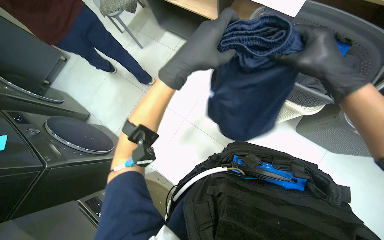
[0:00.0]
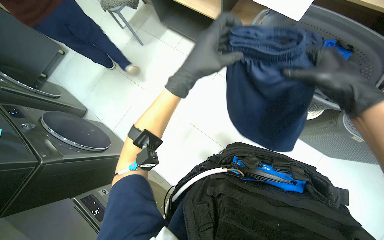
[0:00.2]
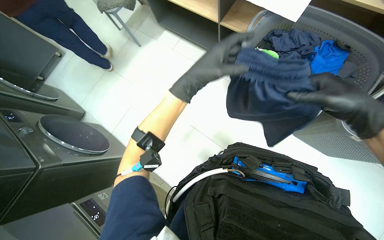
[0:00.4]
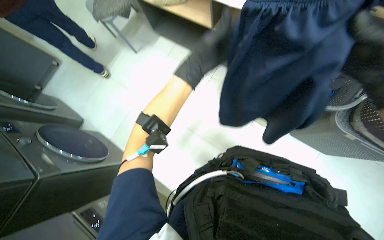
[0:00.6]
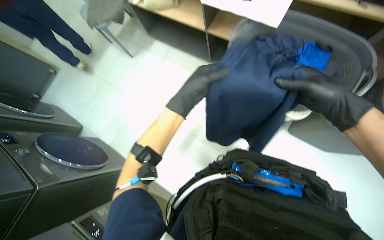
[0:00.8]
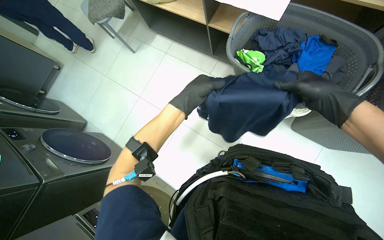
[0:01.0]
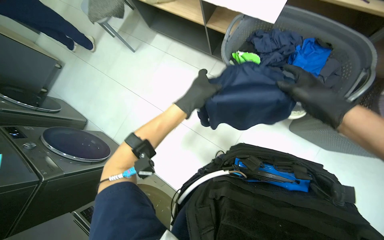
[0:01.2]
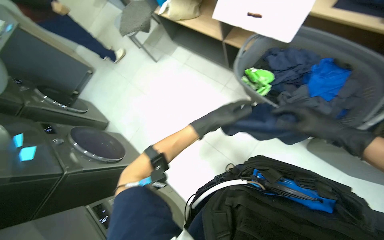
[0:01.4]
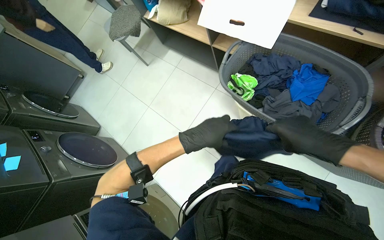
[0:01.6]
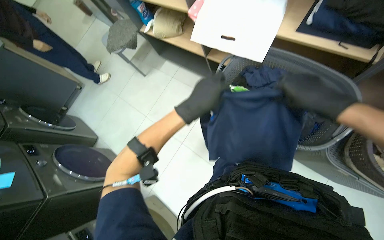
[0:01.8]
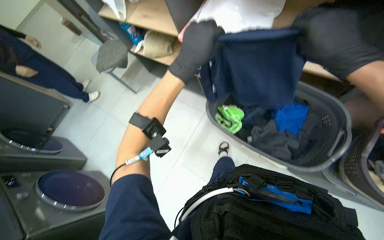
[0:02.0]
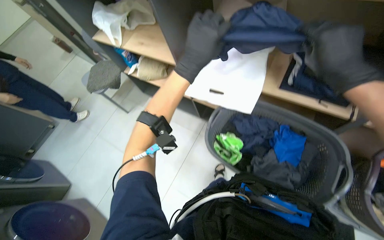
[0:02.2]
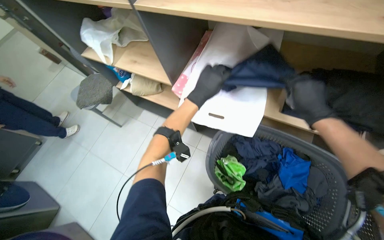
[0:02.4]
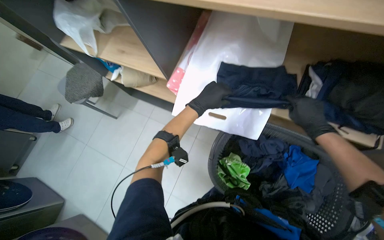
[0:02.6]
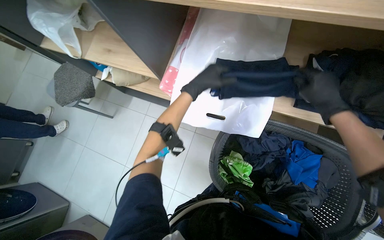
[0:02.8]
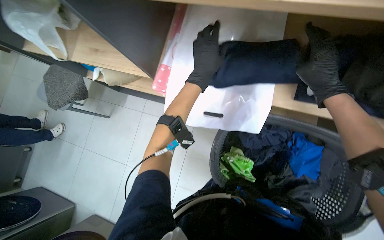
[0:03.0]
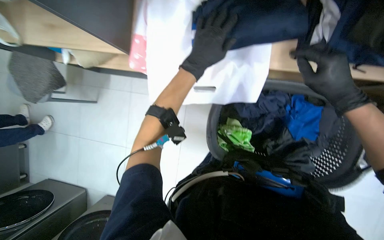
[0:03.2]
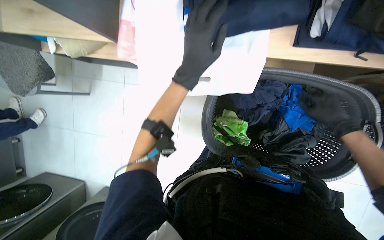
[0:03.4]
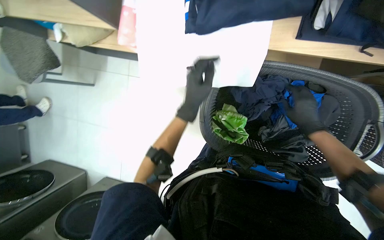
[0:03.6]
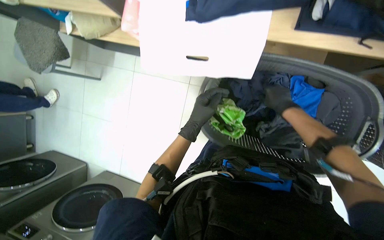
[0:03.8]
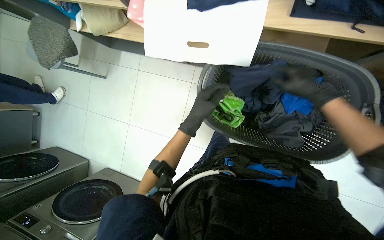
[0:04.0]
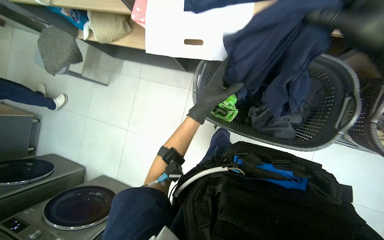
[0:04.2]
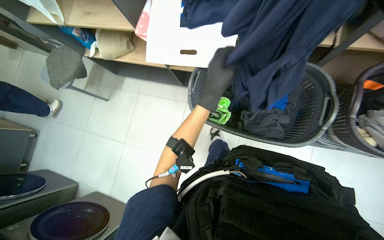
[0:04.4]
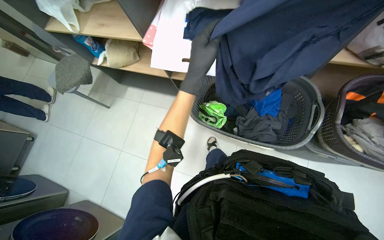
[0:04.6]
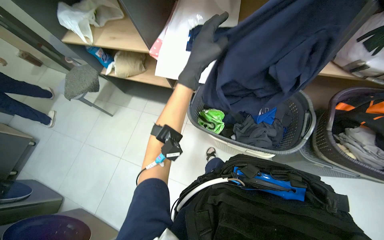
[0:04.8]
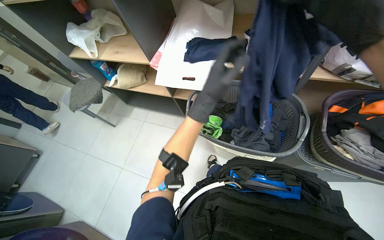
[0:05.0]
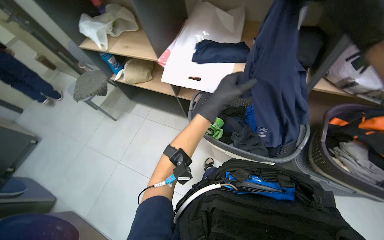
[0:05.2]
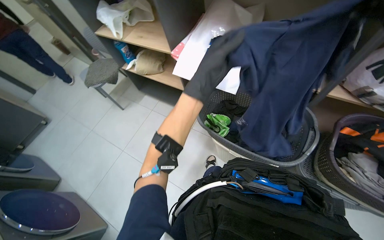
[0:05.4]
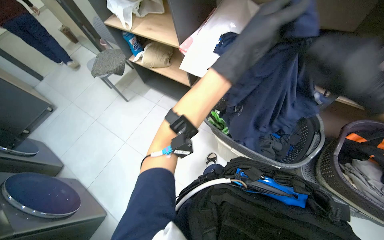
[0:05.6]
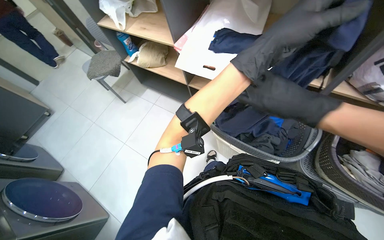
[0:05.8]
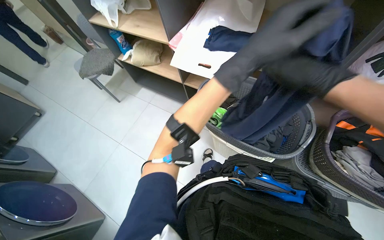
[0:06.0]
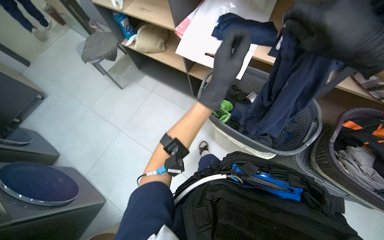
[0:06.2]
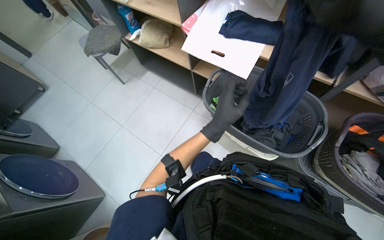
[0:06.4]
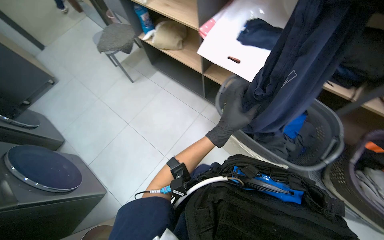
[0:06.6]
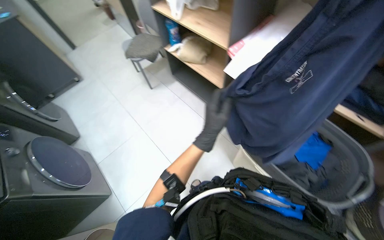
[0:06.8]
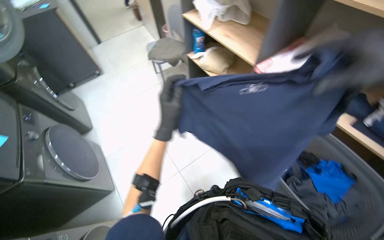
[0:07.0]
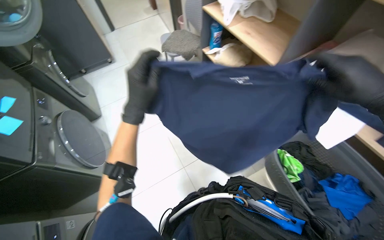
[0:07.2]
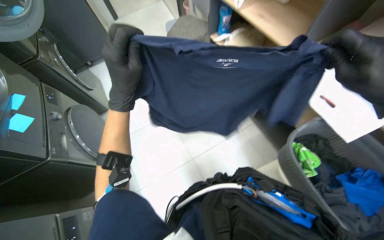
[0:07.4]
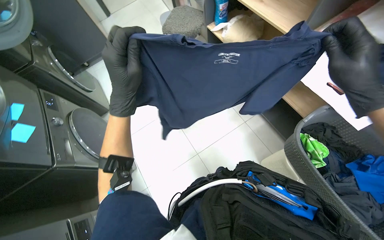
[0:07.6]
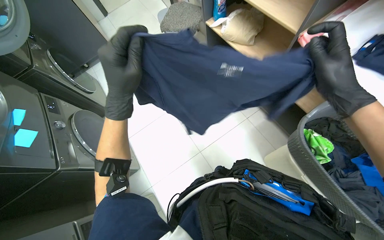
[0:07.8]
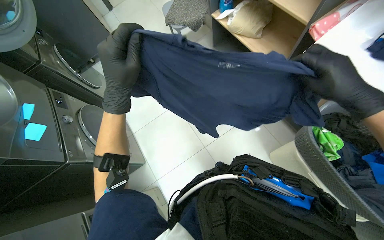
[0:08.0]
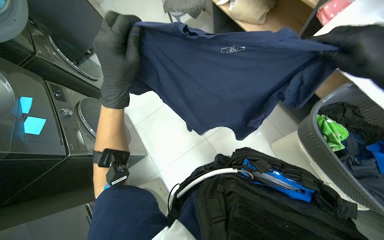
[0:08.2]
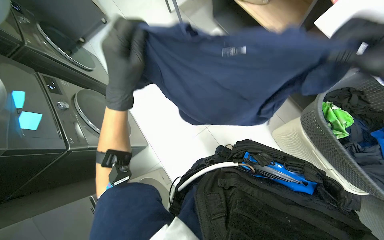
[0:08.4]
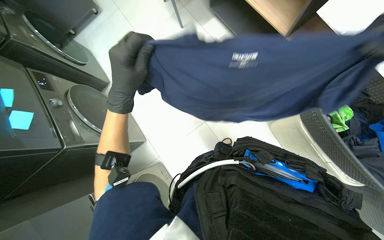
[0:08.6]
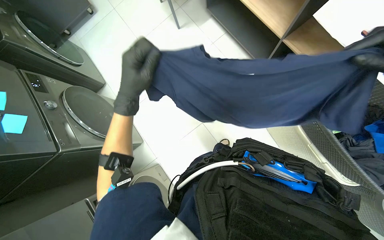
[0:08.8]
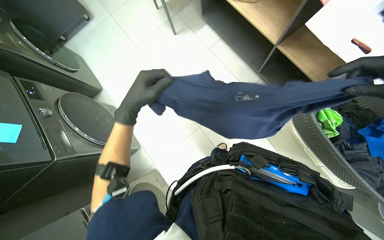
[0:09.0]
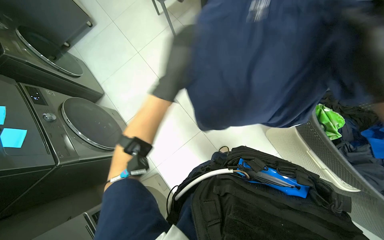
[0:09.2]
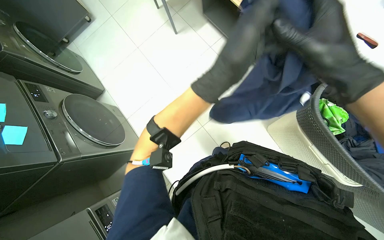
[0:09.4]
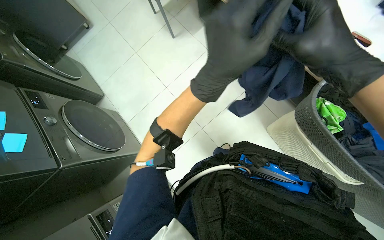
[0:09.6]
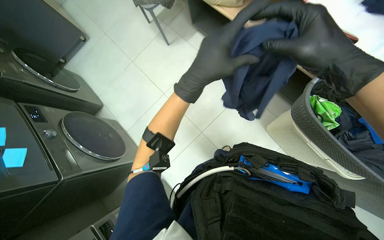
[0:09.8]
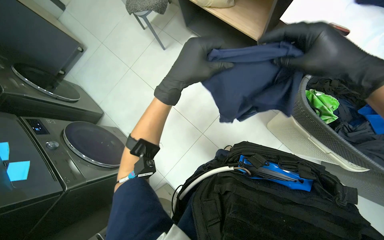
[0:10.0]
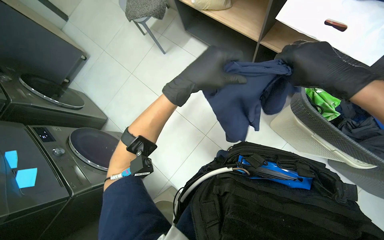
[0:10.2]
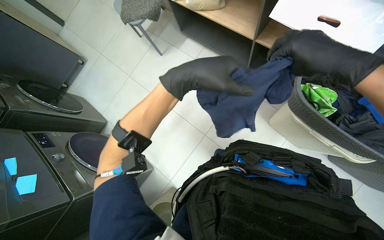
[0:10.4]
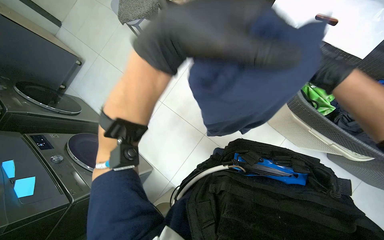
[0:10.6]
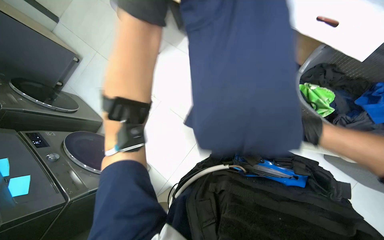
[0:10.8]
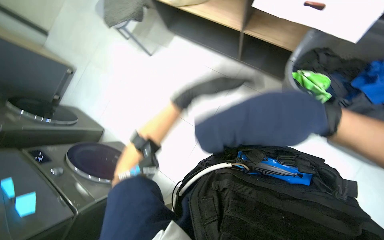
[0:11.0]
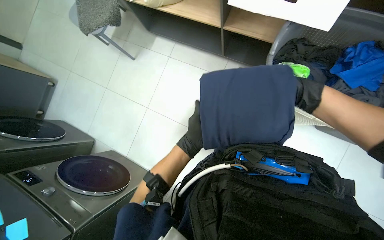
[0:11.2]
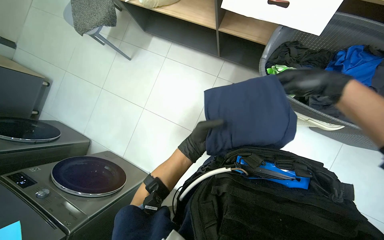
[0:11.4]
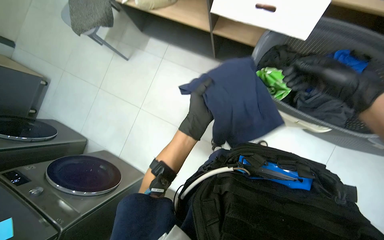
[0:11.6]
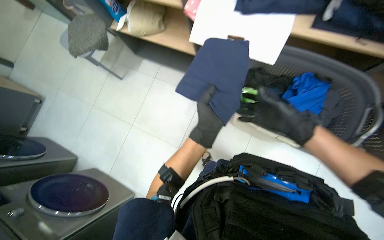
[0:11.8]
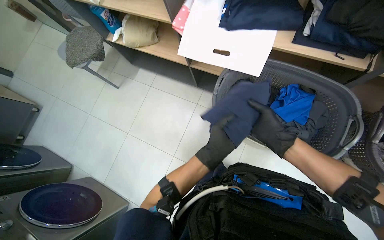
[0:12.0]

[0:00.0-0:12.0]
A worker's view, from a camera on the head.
Job: managing laundry.
The whole recording: Folding and sorting laundry. The worker folds various garments and places them into a basket, bag, or onto a shelf.
0:00.0 to 0:01.6: The left hand moves farther from the camera, some 10 cm.
0:01.6 to 0:03.0: The head travels about 50 cm. The wearer looks about 20 degrees further to the right.
0:03.0 to 0:04.4: The left hand is displaced down the picture by roughly 35 cm.
0:04.4 to 0:06.0: The wearer looks roughly 15 degrees further upward. The left hand travels nearer to the camera by approximately 25 cm.
0:06.0 to 0:07.6: The wearer looks roughly 30 degrees further to the left. The left hand shifts about 60 cm to the left.
0:07.6 to 0:09.0: The left hand heads farther from the camera, covering roughly 15 cm.
0:09.0 to 0:10.4: The left hand shifts approximately 25 cm to the right, nearer to the camera and up the picture.

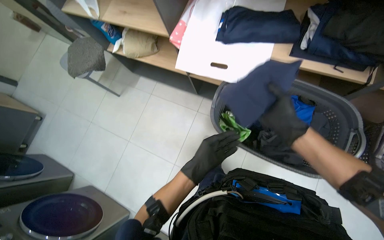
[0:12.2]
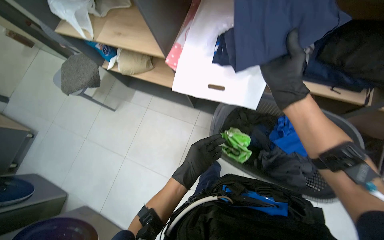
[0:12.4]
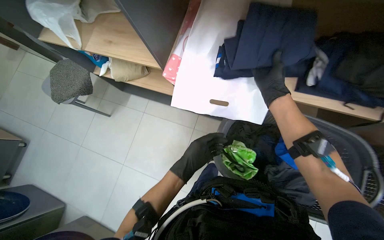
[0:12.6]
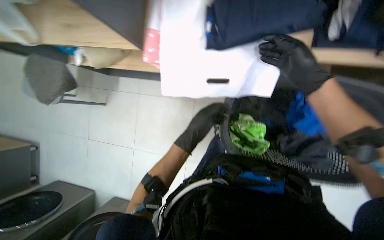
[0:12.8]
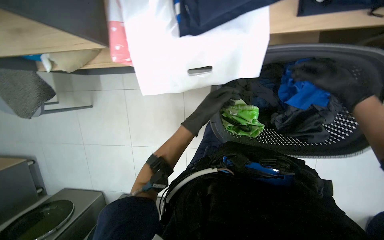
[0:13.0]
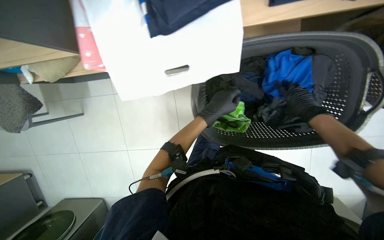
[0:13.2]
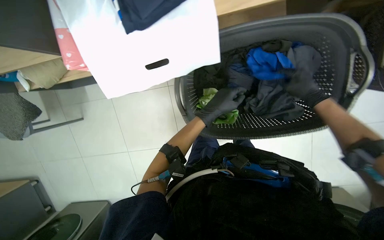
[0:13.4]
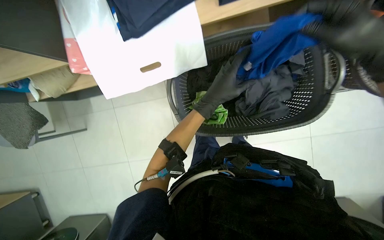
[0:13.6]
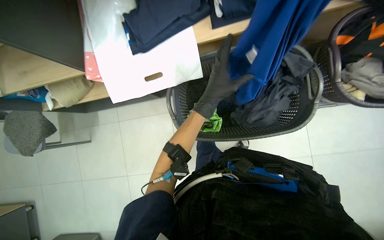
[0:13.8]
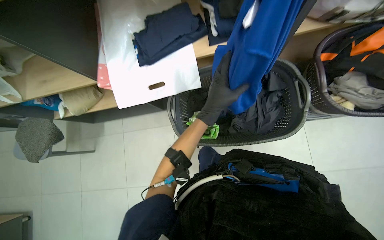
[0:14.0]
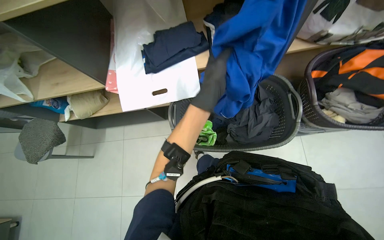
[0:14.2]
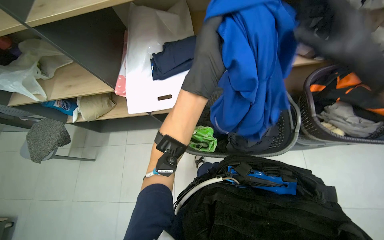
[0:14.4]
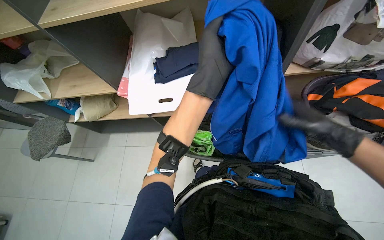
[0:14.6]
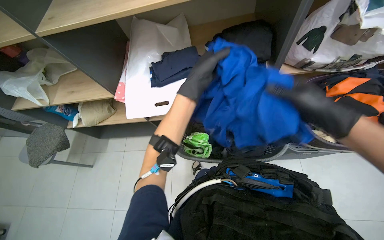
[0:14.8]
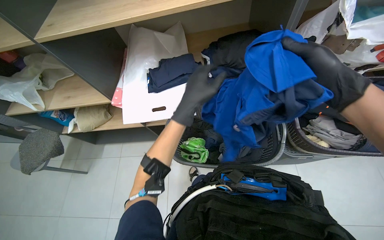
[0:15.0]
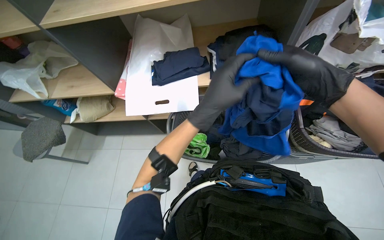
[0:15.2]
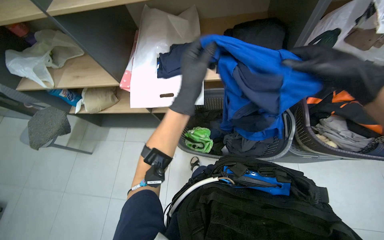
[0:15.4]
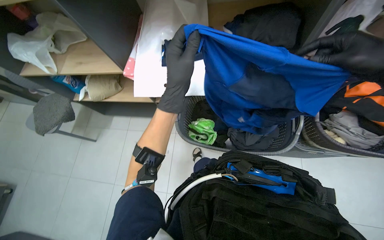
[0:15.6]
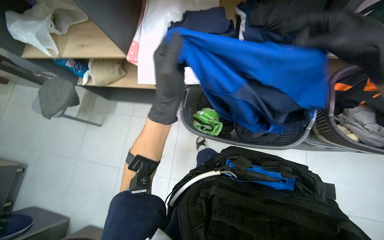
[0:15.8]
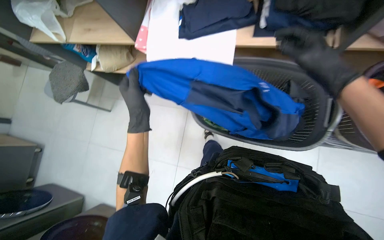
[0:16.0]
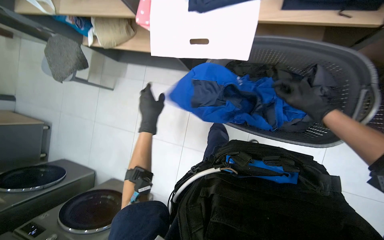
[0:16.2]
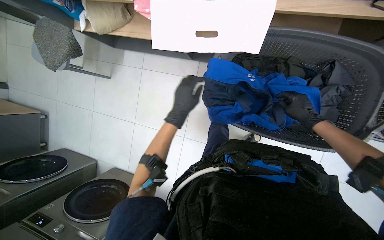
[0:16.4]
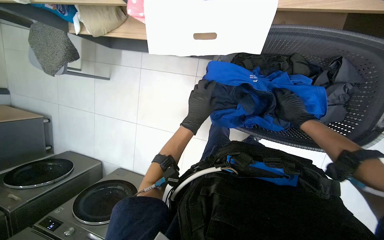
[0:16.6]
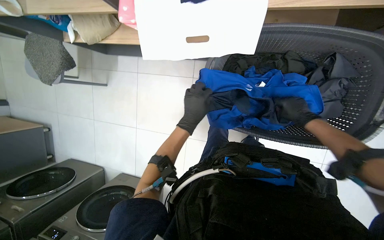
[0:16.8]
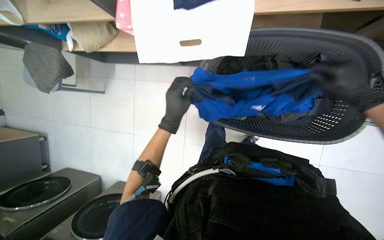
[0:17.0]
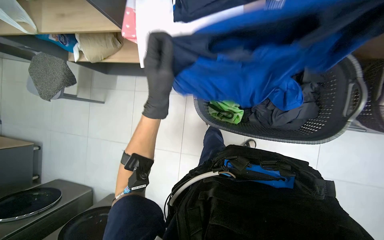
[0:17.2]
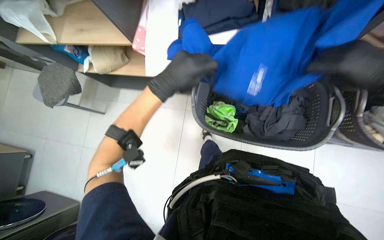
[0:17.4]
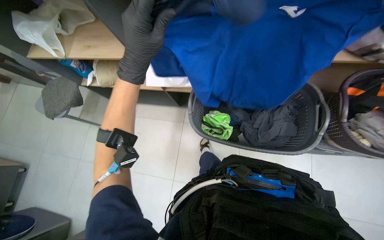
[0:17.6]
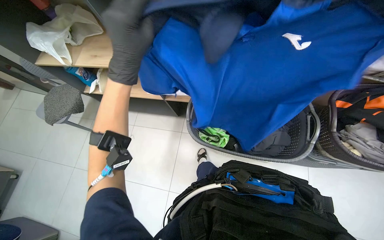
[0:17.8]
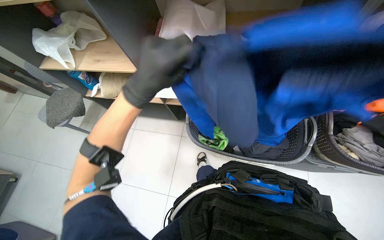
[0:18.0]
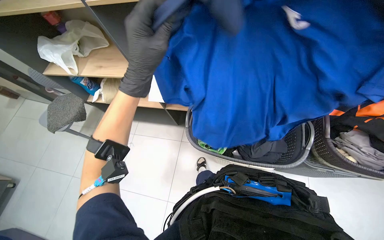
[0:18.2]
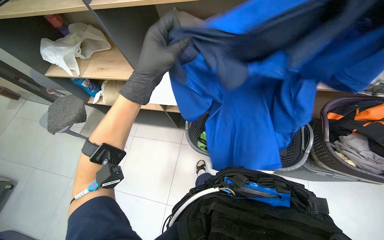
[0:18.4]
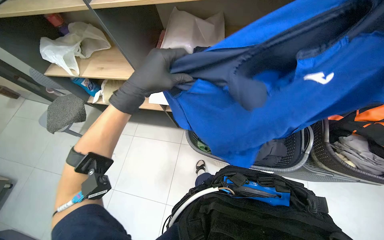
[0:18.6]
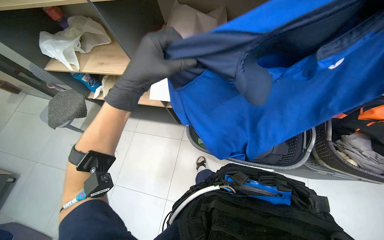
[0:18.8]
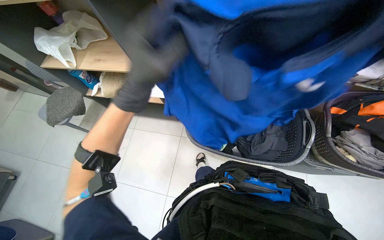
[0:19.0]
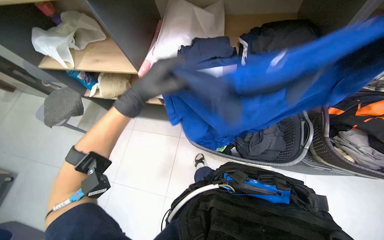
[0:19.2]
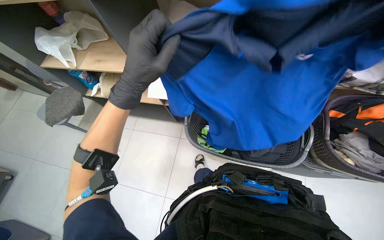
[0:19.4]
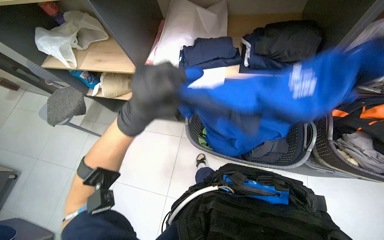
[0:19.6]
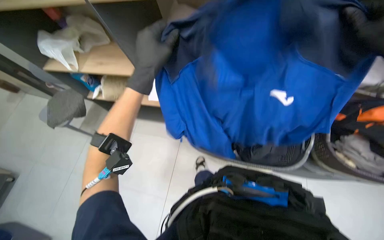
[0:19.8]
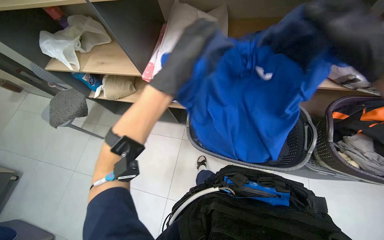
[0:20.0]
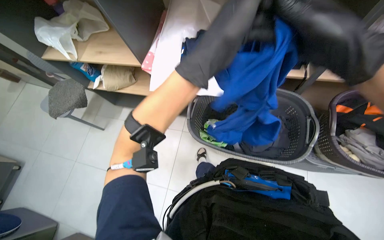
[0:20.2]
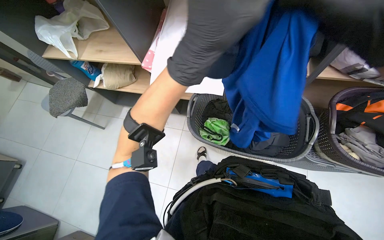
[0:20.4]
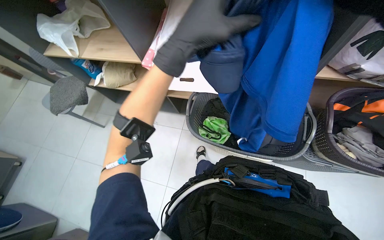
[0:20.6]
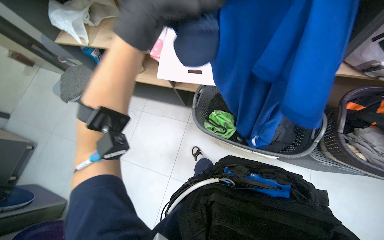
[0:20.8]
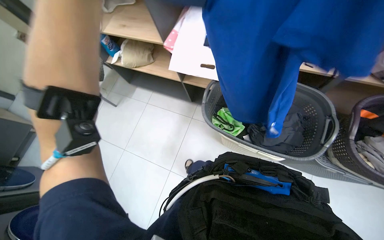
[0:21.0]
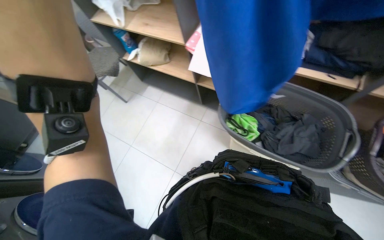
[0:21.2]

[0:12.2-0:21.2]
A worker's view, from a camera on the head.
Job: managing laundry.
The whole recording: Folding and sorting laundry. The worker folds various garments and places them into a basket, bag, or onto a shelf.
0:12.2 to 0:13.8: The scene rotates counterclockwise by roughly 35 degrees.
0:13.8 to 0:15.2: The view tilts some 20 degrees upward.
0:15.2 to 0:16.6: The view tips downward by roughly 35 degrees. The left hand goes roughly 30 cm farther from the camera.
0:16.6 to 0:18.2: The camera pitches upward, by about 35 degrees. The left hand shifts about 40 cm nearer to the camera.
